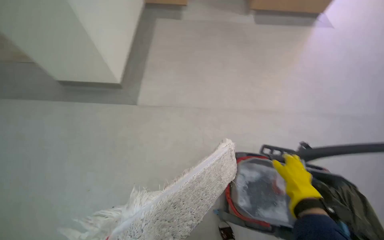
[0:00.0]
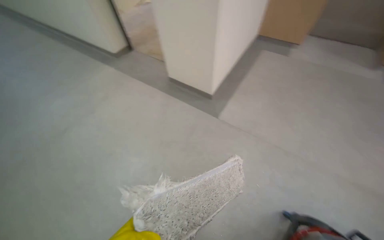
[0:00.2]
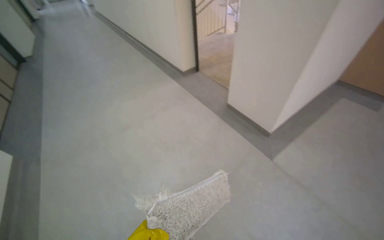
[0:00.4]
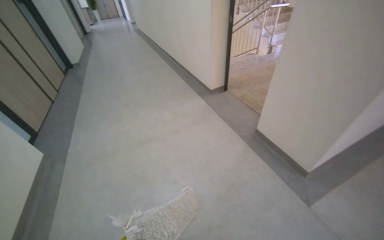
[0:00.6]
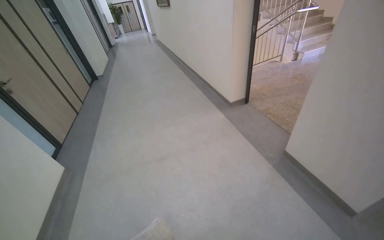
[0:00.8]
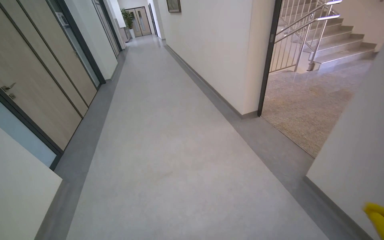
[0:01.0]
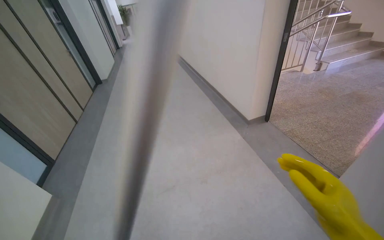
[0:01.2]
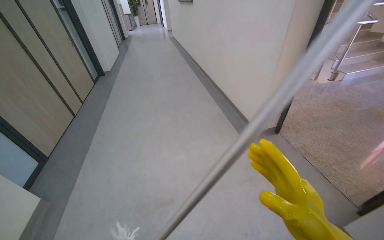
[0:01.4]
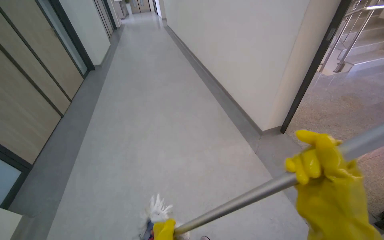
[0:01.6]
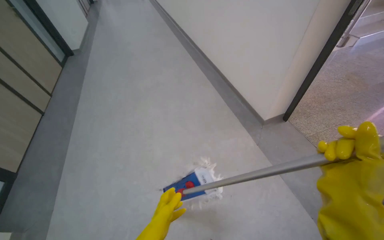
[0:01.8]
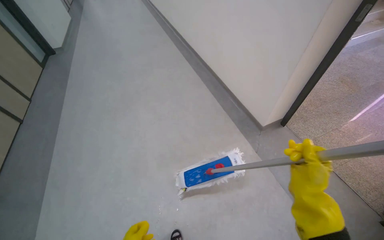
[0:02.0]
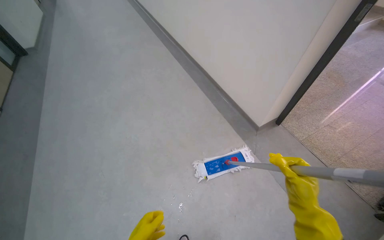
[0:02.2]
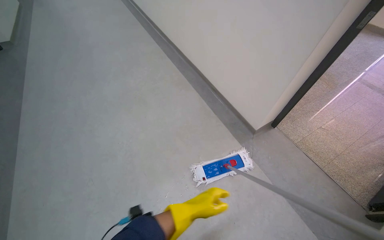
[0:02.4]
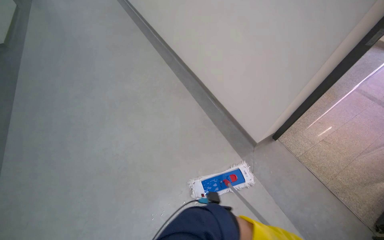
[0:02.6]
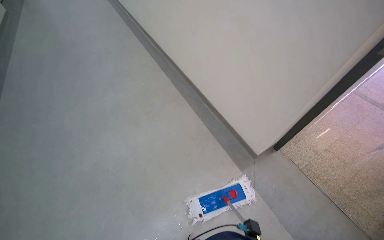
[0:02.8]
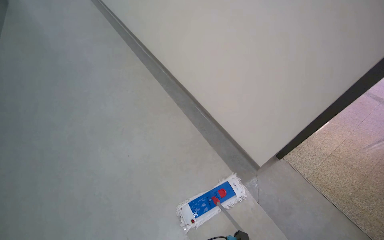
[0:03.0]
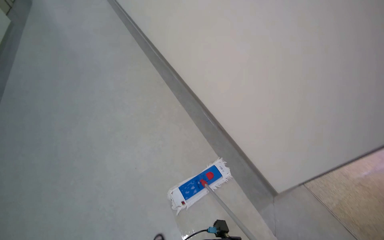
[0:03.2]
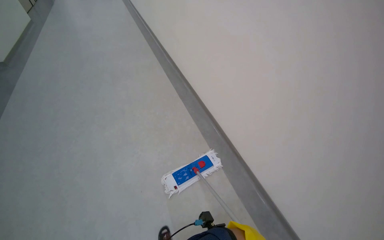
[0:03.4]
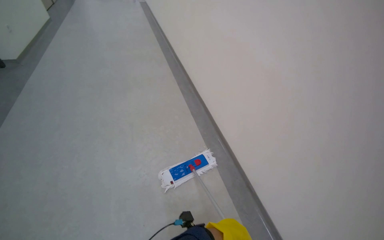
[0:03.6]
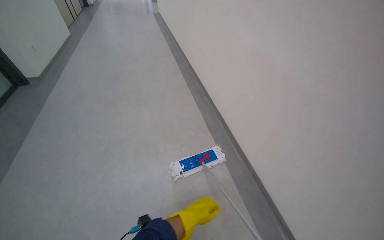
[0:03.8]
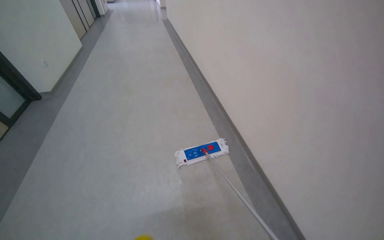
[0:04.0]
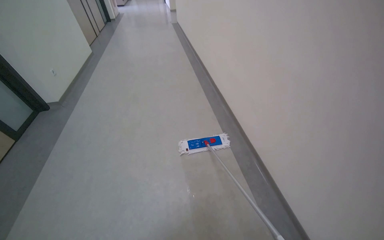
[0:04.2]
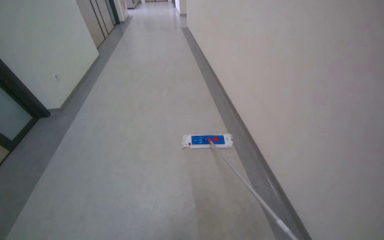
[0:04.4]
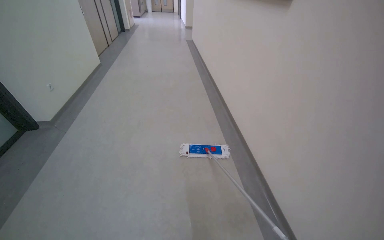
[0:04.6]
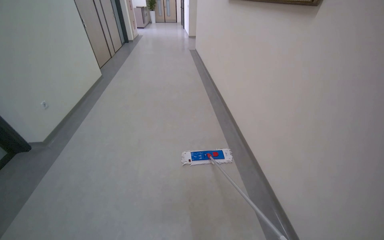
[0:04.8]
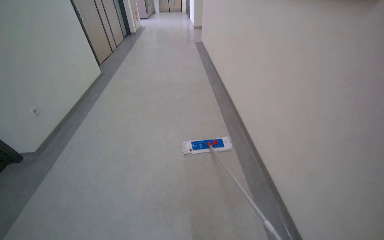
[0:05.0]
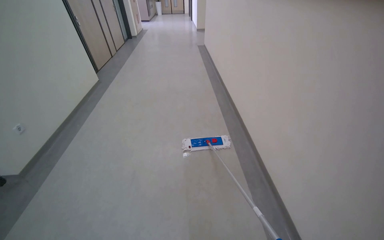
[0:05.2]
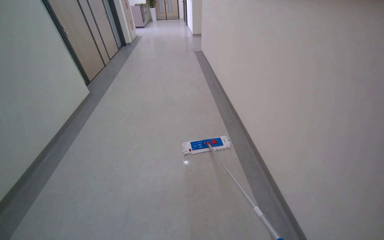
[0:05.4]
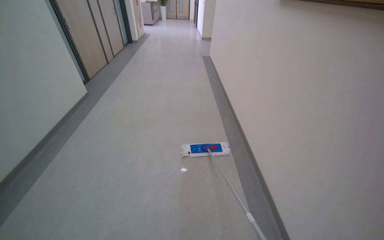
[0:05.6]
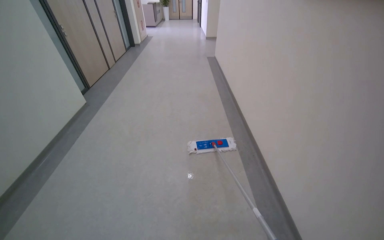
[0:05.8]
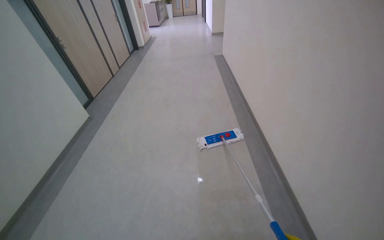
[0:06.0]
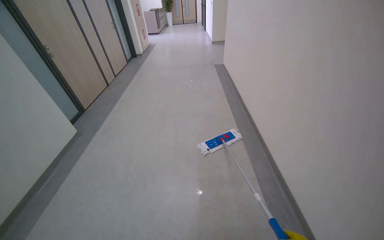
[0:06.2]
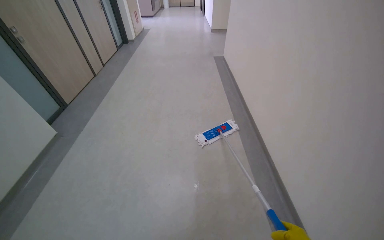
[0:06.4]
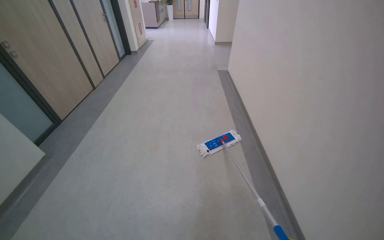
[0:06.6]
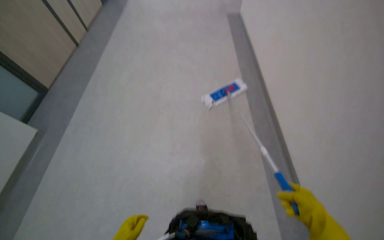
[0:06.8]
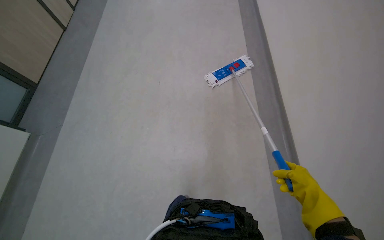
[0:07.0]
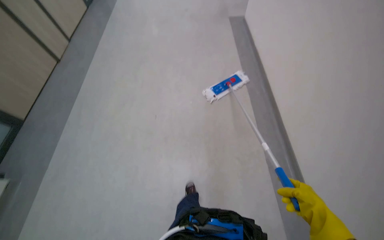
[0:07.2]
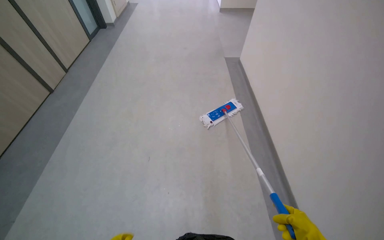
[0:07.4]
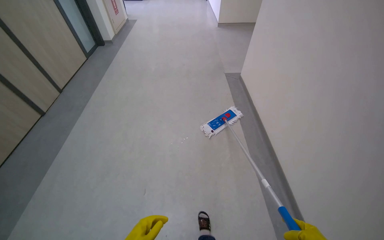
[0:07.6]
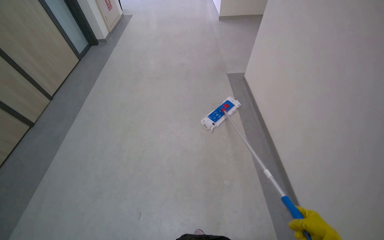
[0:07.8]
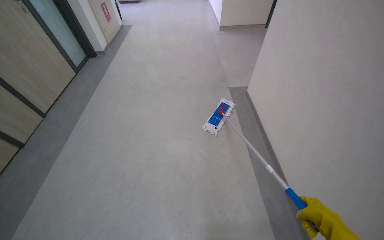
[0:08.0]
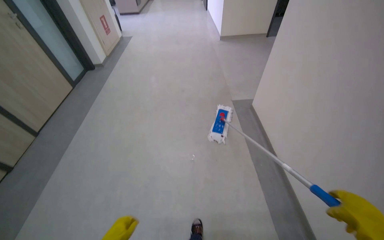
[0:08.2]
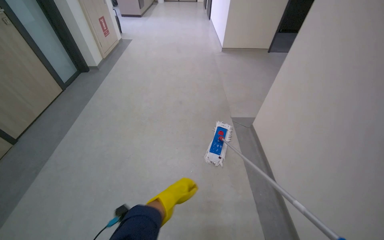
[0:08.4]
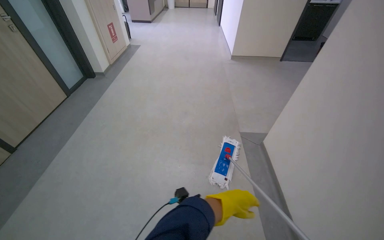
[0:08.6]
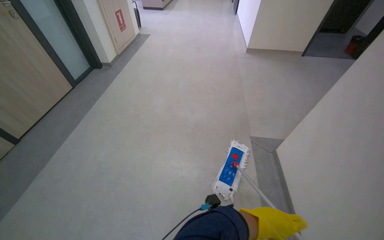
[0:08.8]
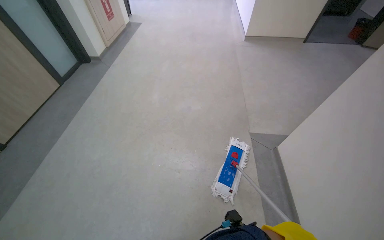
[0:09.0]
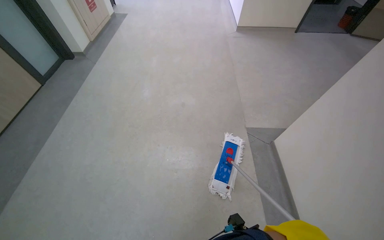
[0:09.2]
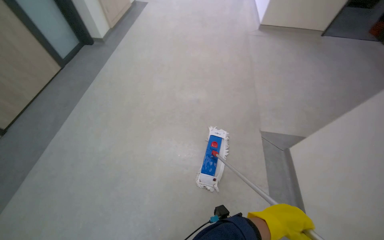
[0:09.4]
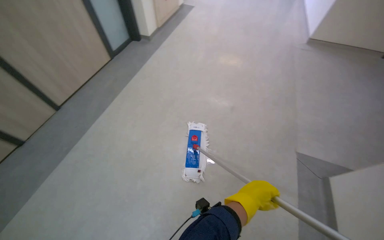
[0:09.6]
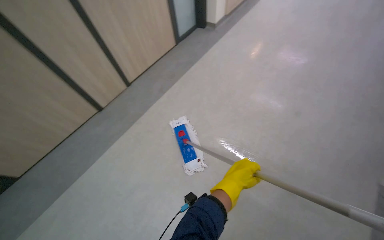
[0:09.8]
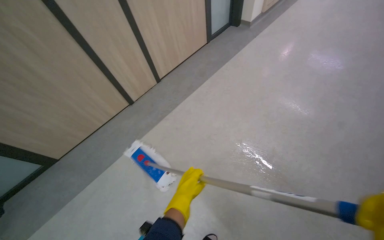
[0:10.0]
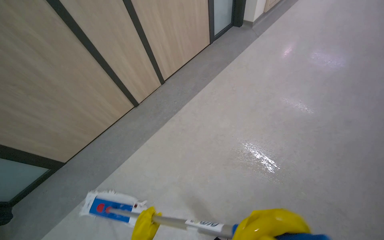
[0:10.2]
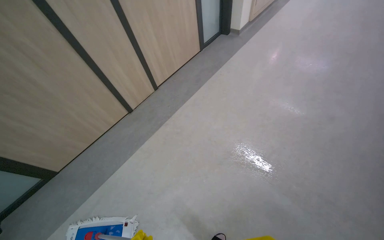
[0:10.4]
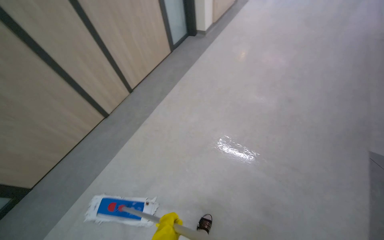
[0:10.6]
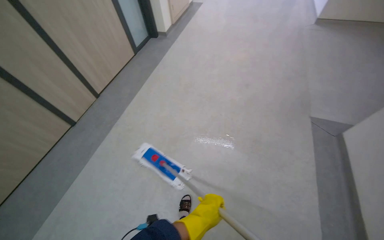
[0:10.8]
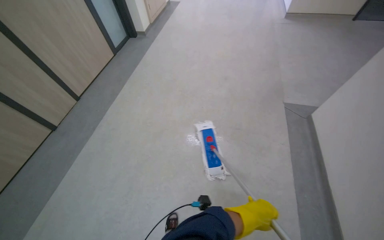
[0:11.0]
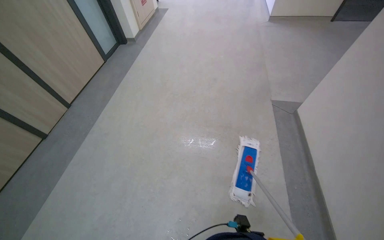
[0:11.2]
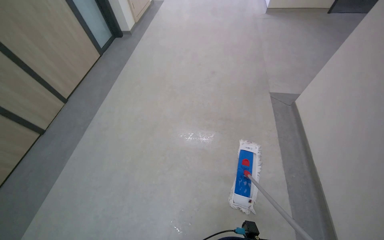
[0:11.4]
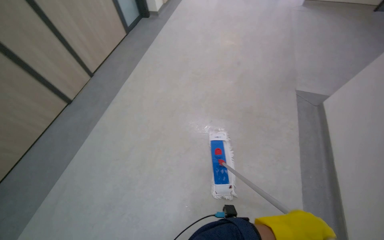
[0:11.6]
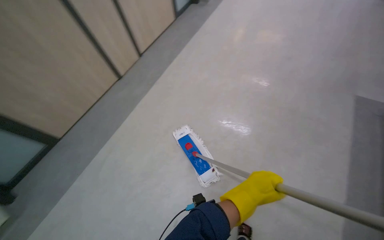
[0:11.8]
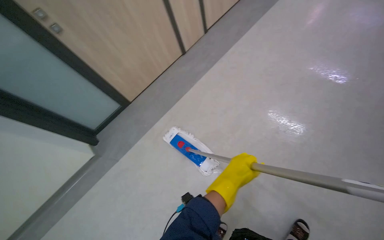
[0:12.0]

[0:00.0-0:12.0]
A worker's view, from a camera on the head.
Job: mopping floor.
The whole recording: Mopping hallway floor. The worker mops the hallway floor with a flat mop.
0:00.0 to 0:01.6: The camera is carried about 1 m. The wearer looks roughly 20 degrees further to the left. The view tilts roughly 25 degrees upward.
0:01.6 to 0:03.0: The wearer moves some 90 cm. The head turns to the right by approximately 20 degrees.
0:03.0 to 0:04.4: The head travels some 90 cm.
0:04.4 to 0:06.0: The camera travels approximately 2 m.
0:06.0 to 0:07.6: The wearer moves about 1.5 m.
0:07.6 to 0:09.0: The head travels some 1.5 m.
0:09.0 to 0:10.4: The camera travels some 60 cm. The wearer's head swings some 35 degrees to the left.
0:10.4 to 0:12.0: The head travels some 70 cm.

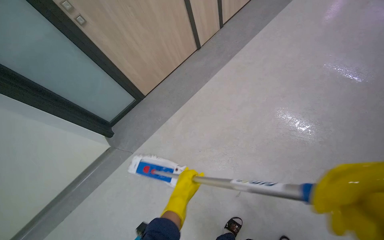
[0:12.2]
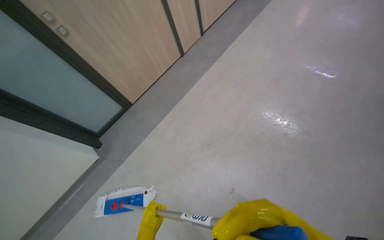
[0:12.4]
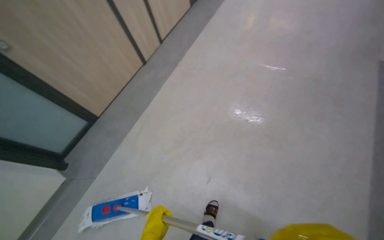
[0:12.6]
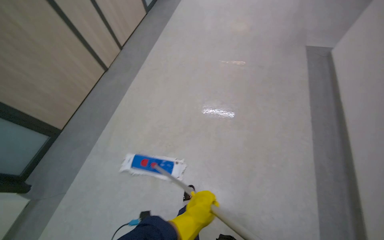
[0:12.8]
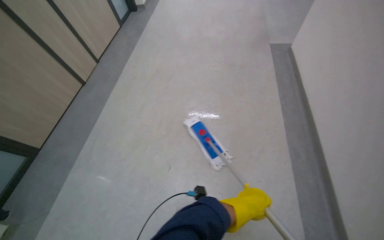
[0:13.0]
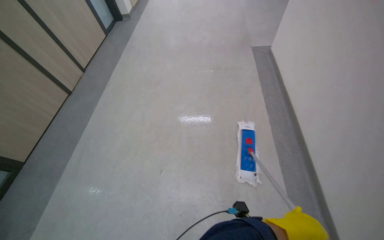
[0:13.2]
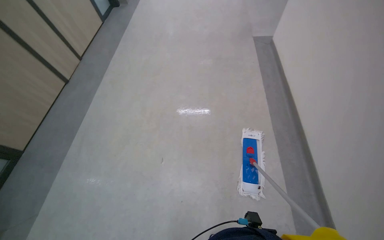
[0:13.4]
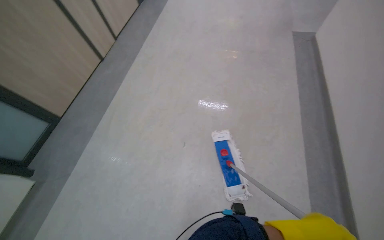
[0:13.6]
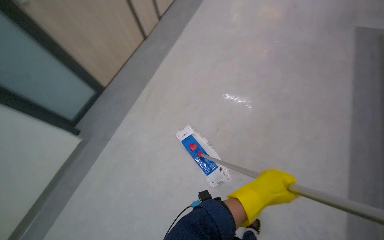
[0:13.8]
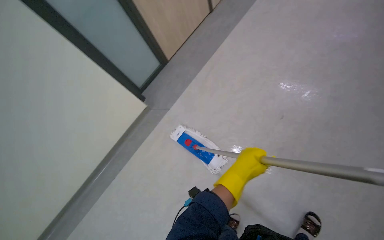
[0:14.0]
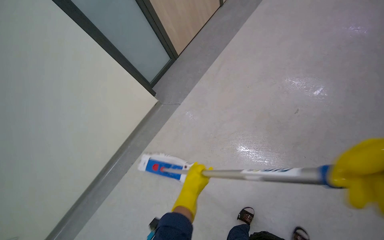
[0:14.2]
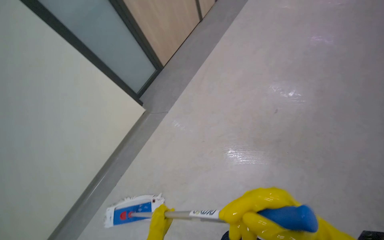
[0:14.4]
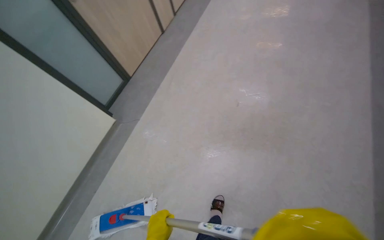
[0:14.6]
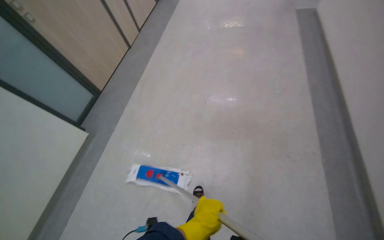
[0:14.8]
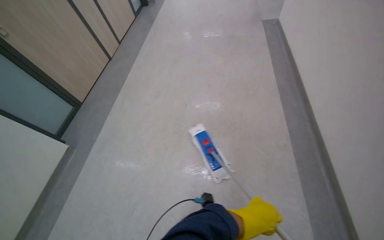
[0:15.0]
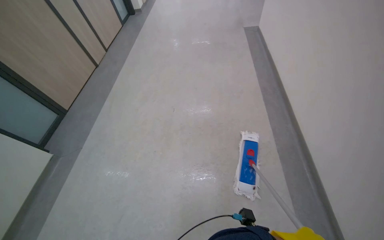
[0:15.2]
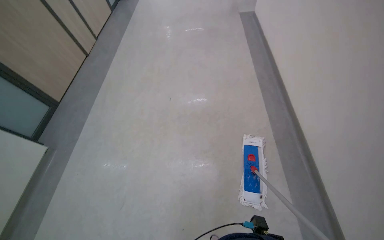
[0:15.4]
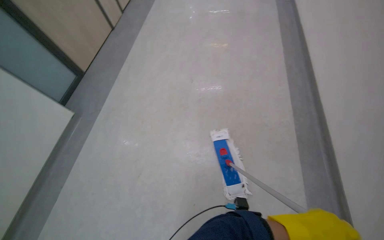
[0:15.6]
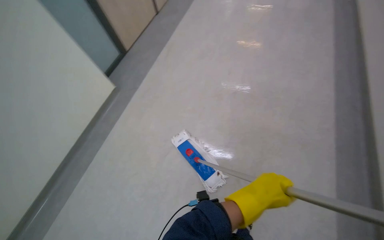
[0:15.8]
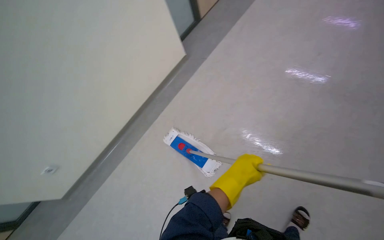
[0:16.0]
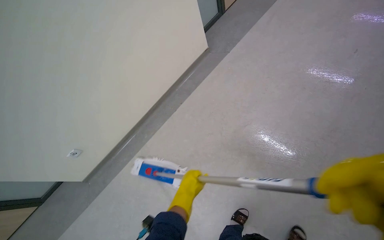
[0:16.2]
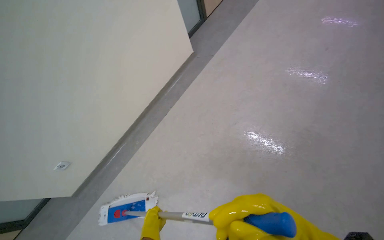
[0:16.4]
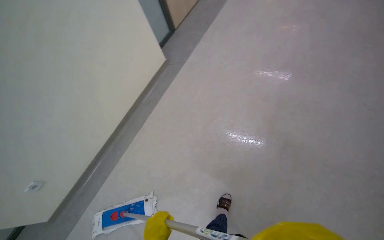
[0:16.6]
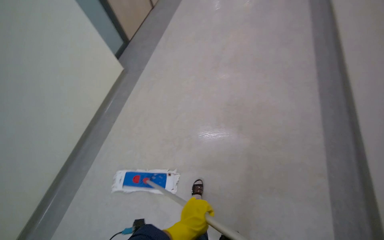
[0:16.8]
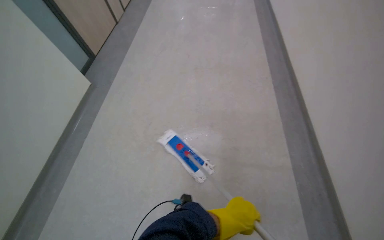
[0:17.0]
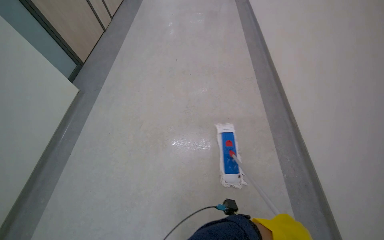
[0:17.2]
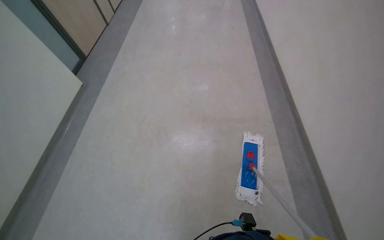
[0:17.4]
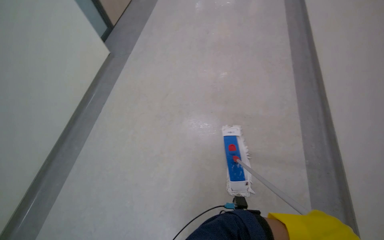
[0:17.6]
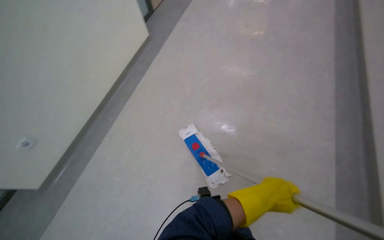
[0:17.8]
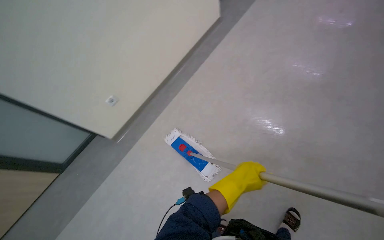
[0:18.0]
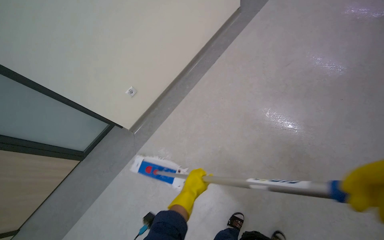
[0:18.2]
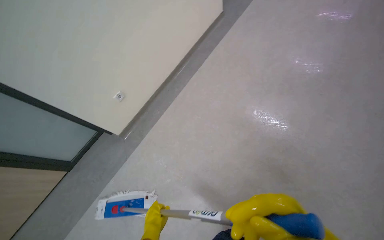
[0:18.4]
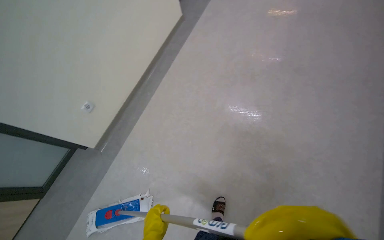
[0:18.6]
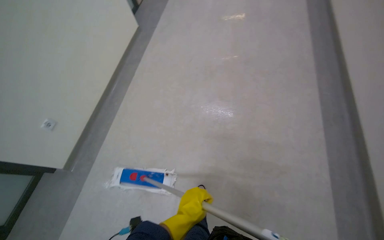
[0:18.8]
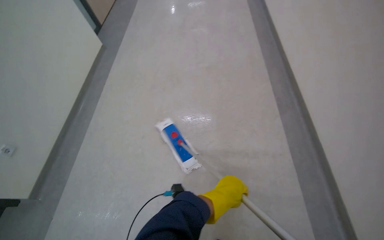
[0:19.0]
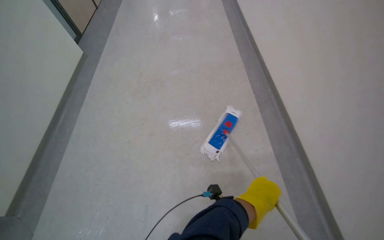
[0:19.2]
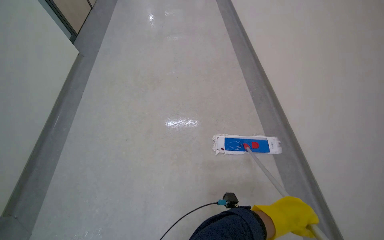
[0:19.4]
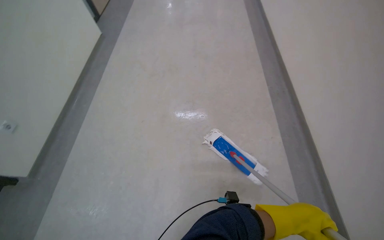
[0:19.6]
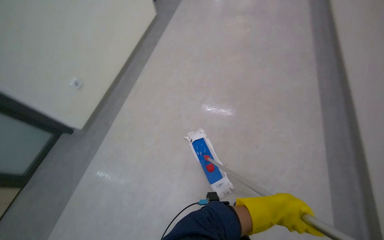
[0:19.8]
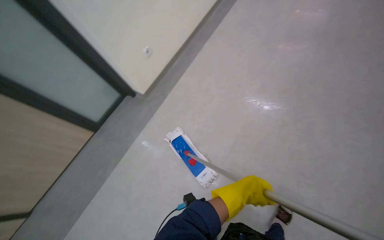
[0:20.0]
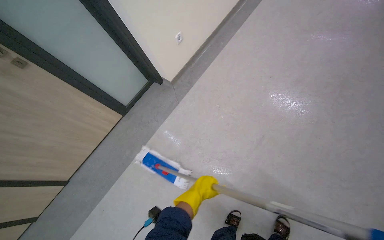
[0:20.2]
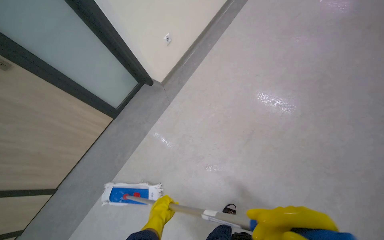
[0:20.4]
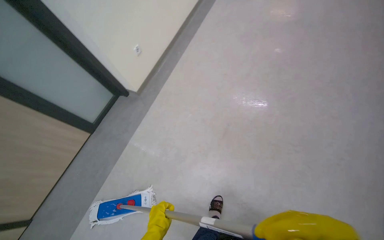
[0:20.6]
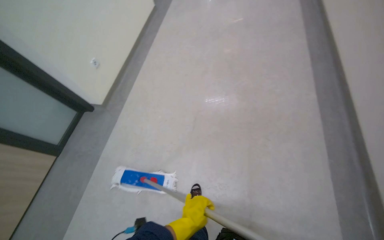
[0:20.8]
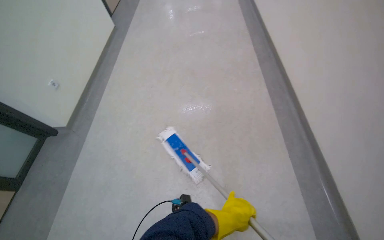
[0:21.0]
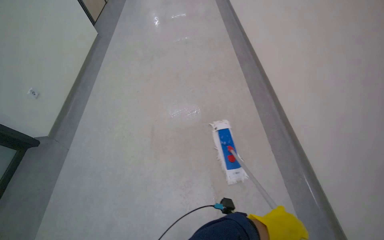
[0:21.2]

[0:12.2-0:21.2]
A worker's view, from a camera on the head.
Job: mopping floor.
The whole recording: Mopping hallway floor. The worker mops the hallway floor with a flat mop.
0:12.2 to 0:13.8: The wearer moves about 50 cm. The head turns to the right by some 25 degrees.
0:13.8 to 0:15.2: The head travels approximately 50 cm.
0:18.2 to 0:19.8: The head travels about 50 cm. The wearer's head swings roughly 40 degrees to the right.
0:19.8 to 0:21.2: The head travels roughly 60 cm. The wearer looks roughly 30 degrees further to the right. The camera pitches upward, by roughly 10 degrees.
